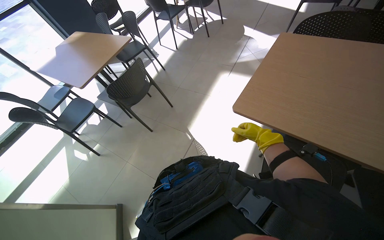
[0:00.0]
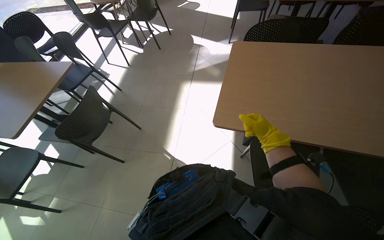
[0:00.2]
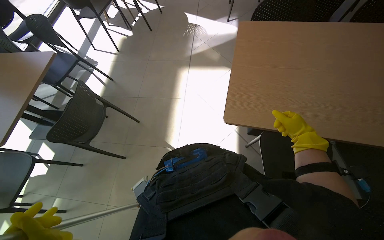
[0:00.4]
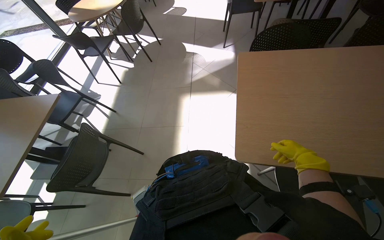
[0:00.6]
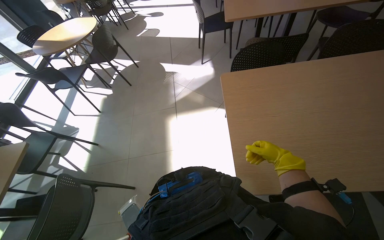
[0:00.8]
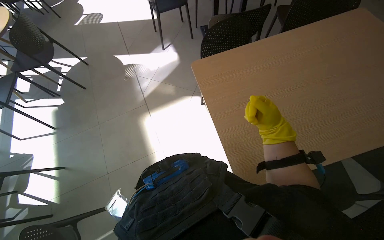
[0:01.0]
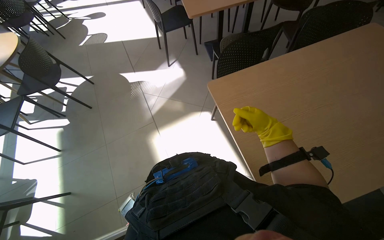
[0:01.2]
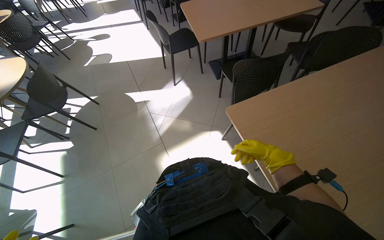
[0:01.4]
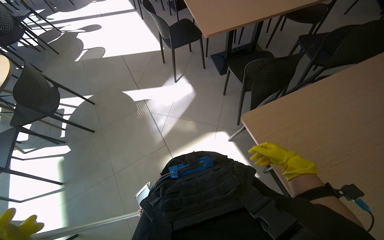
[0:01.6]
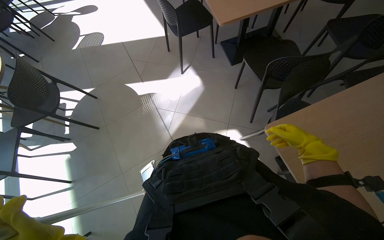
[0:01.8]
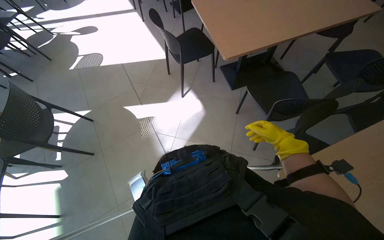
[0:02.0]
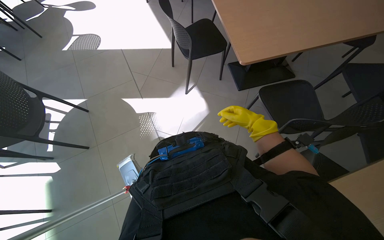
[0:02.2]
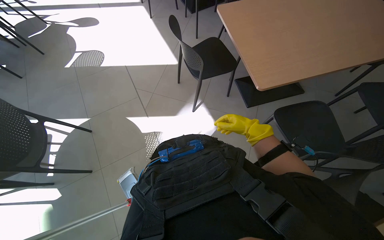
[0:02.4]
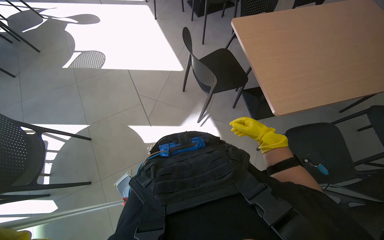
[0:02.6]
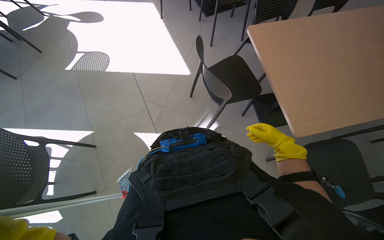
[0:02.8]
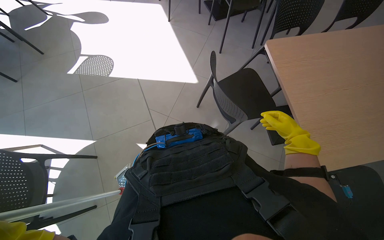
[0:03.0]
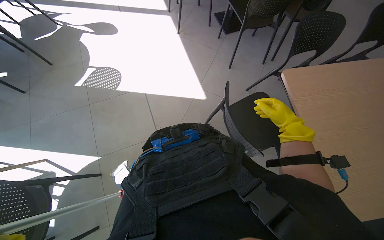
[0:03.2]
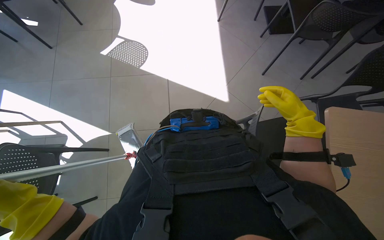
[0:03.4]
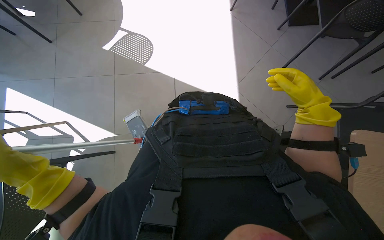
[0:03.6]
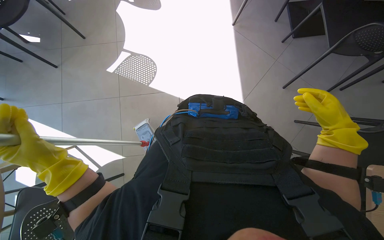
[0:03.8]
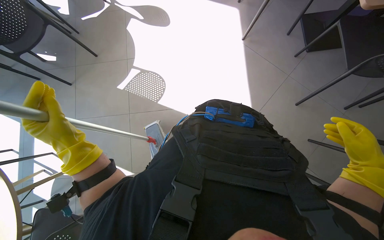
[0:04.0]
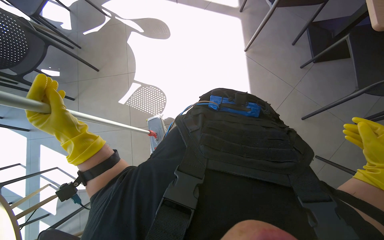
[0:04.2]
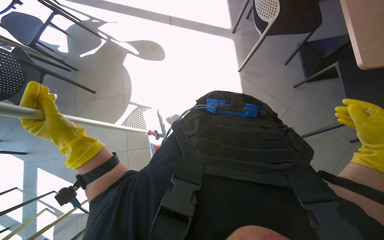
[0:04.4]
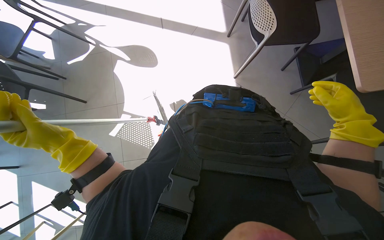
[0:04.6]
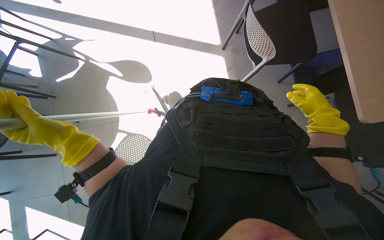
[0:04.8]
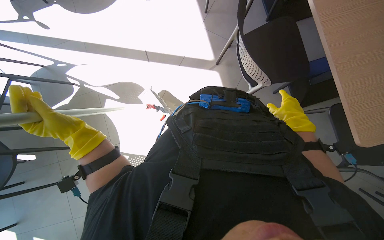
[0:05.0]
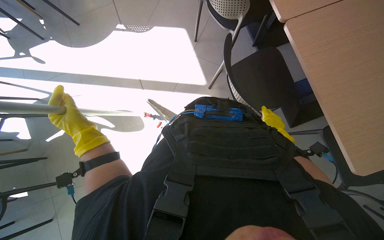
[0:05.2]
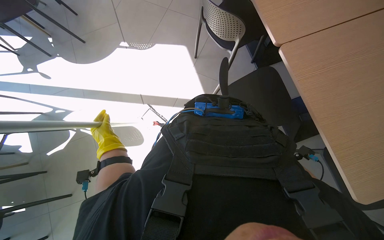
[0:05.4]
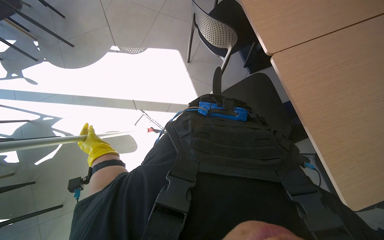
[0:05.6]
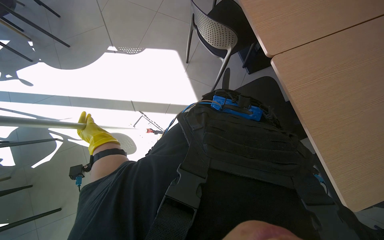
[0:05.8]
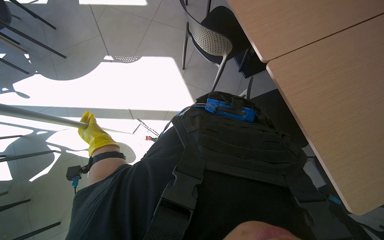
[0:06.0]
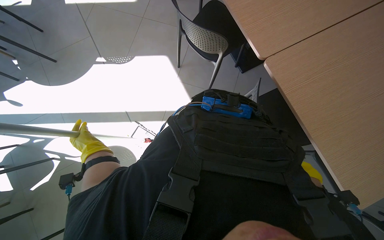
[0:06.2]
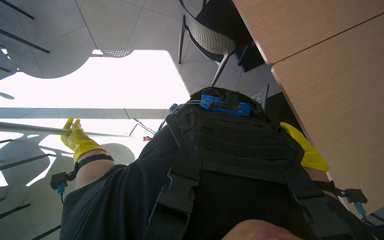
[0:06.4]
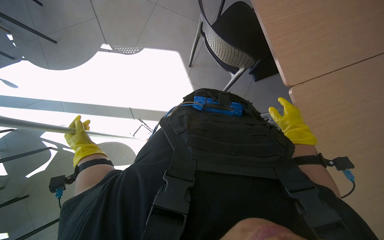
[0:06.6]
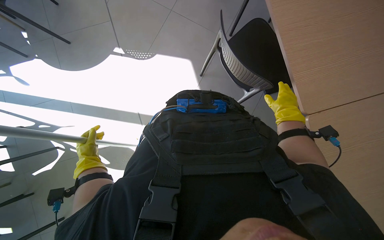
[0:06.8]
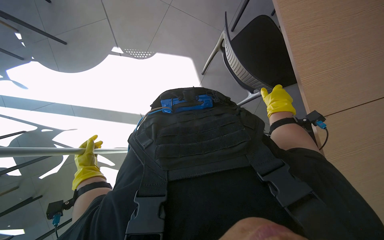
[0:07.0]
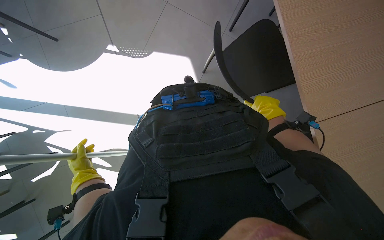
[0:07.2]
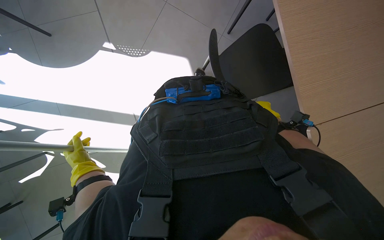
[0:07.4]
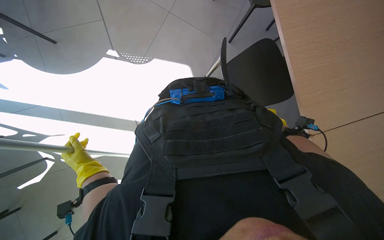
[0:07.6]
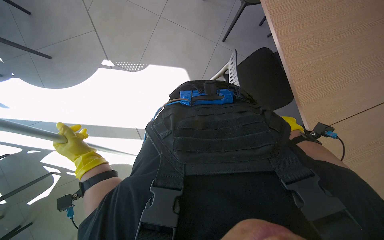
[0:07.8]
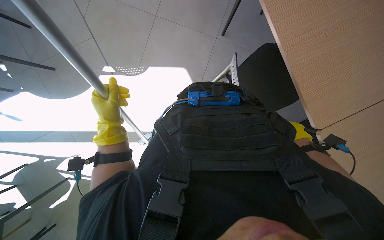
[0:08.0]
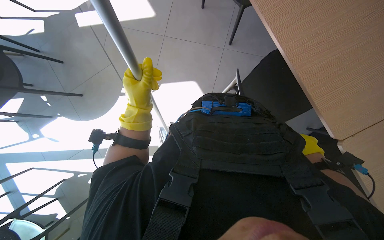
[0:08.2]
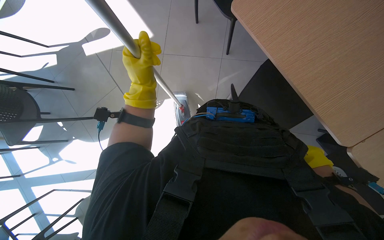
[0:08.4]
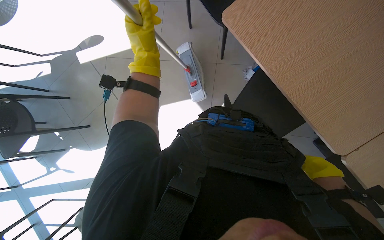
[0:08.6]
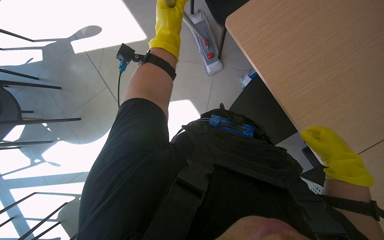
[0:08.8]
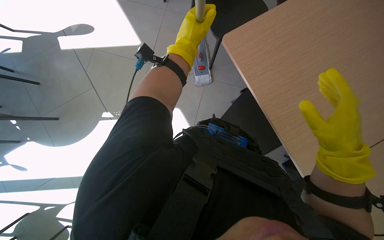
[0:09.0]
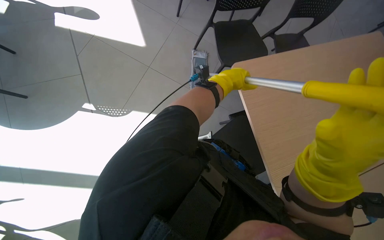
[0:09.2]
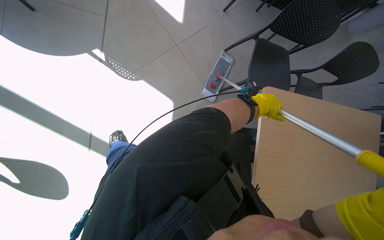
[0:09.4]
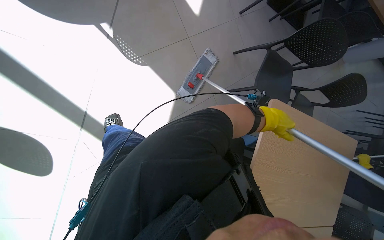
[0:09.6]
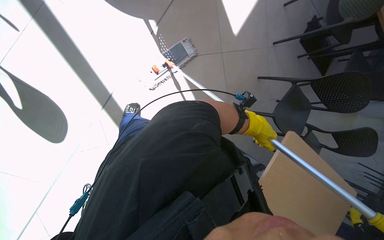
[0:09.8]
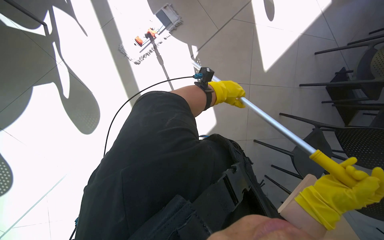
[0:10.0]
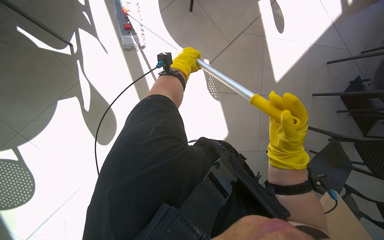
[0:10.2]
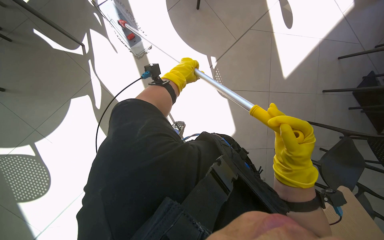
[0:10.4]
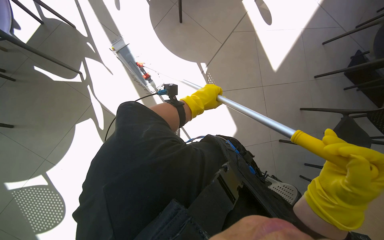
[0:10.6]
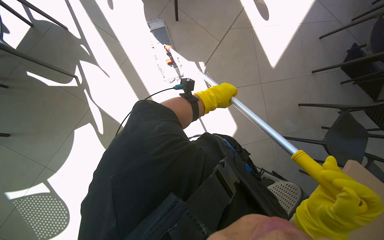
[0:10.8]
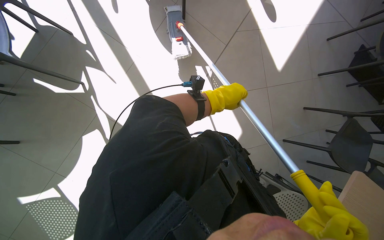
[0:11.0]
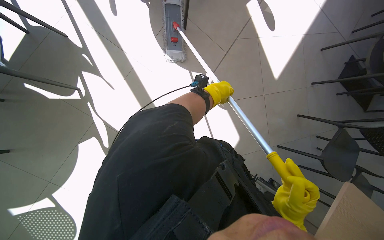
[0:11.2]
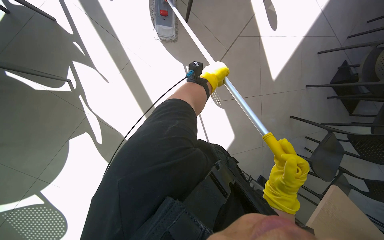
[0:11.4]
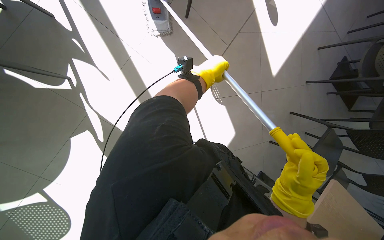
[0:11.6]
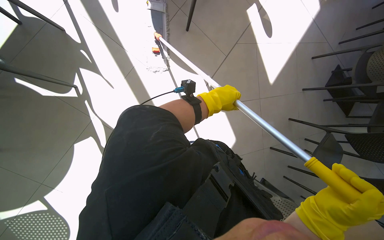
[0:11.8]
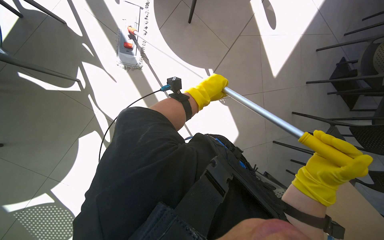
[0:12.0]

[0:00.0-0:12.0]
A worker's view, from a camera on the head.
Job: mopping floor.
The whole recording: Mopping floor. The worker mops the floor with a flat mop, occasionally rinsing and wringing the mop head.
0:00.0 to 0:01.6: The wearer moves approximately 1 m. The wearer looks about 60 degrees further to the right.
0:01.6 to 0:03.0: The head travels roughly 1 m.
0:06.0 to 0:07.6: The head travels some 50 cm.
0:07.6 to 0:09.0: The left hand goes roughly 60 cm up the picture and nearer to the camera, while the right hand goes about 40 cm nearer to the camera.
0:09.0 to 0:10.4: The camera is carried approximately 70 cm. The view tilts about 15 degrees upward. The scene turns roughly 75 degrees clockwise in the picture.

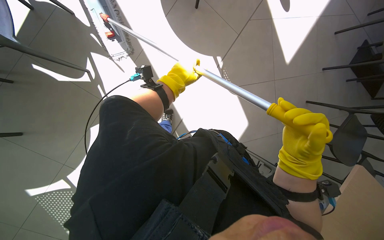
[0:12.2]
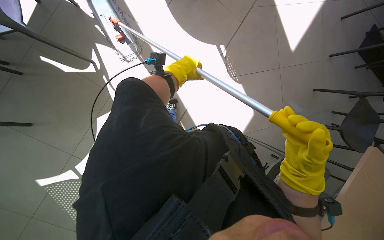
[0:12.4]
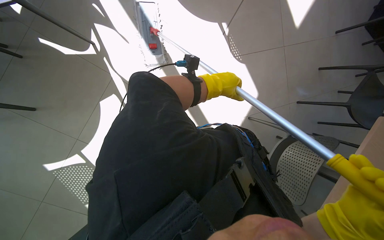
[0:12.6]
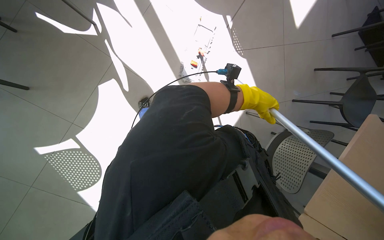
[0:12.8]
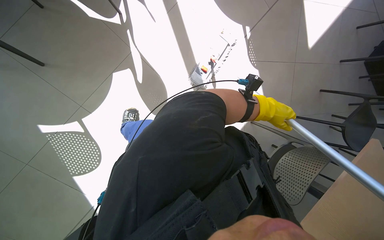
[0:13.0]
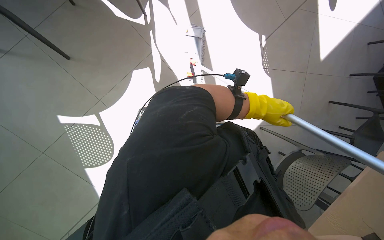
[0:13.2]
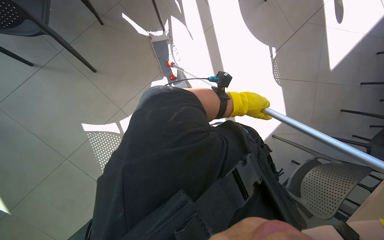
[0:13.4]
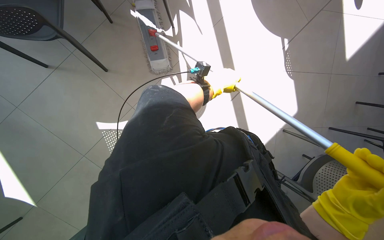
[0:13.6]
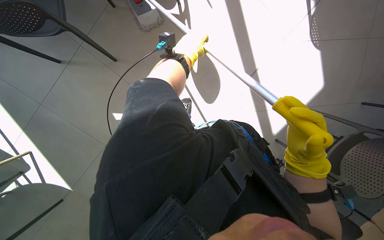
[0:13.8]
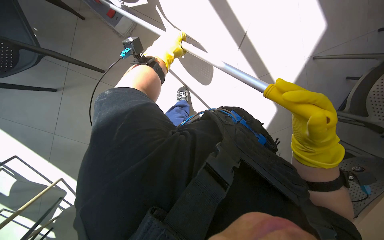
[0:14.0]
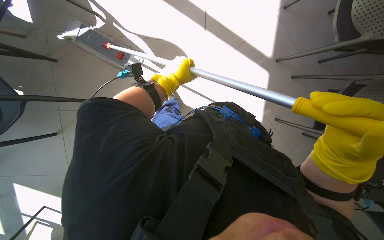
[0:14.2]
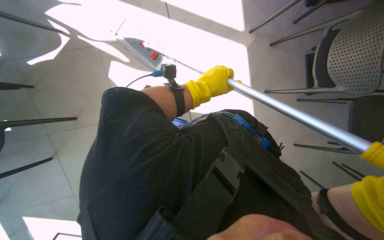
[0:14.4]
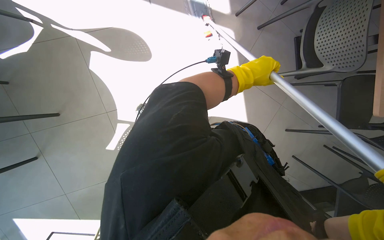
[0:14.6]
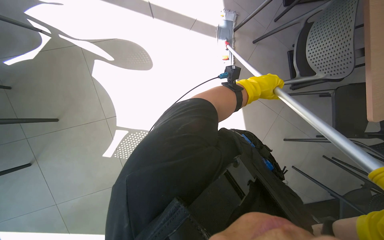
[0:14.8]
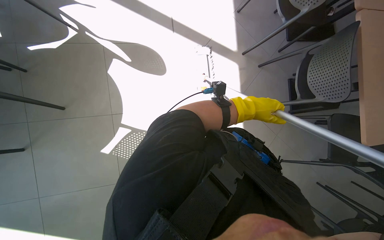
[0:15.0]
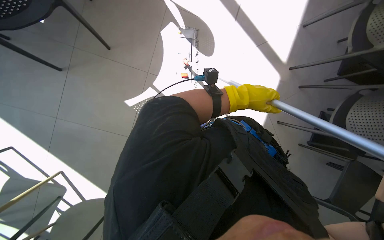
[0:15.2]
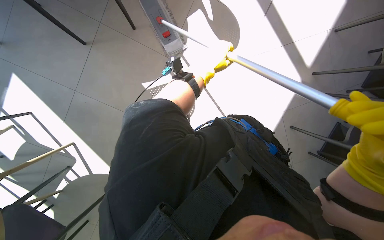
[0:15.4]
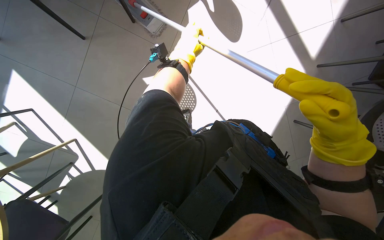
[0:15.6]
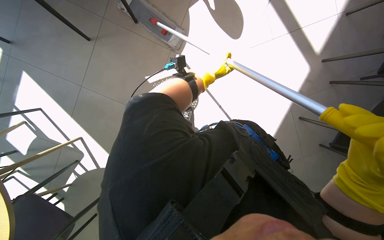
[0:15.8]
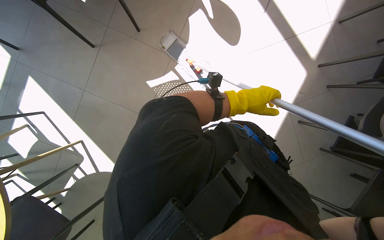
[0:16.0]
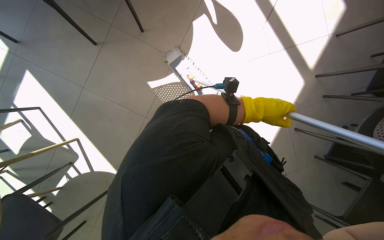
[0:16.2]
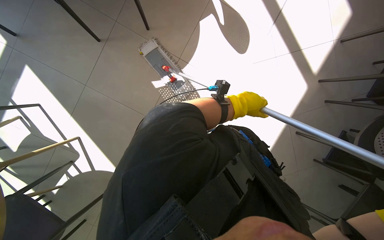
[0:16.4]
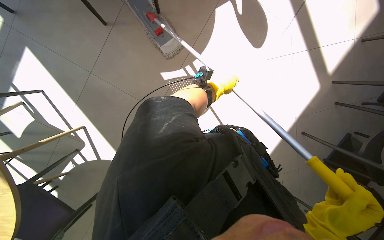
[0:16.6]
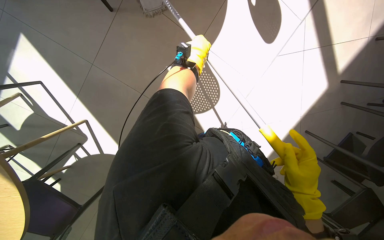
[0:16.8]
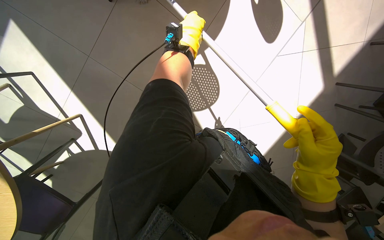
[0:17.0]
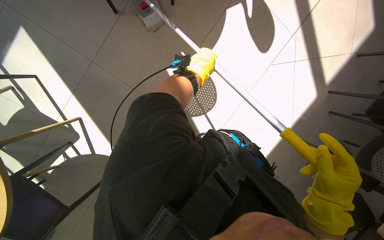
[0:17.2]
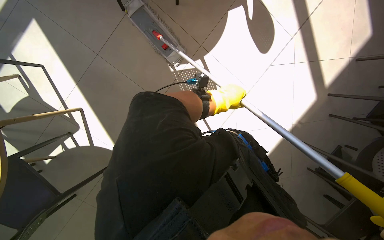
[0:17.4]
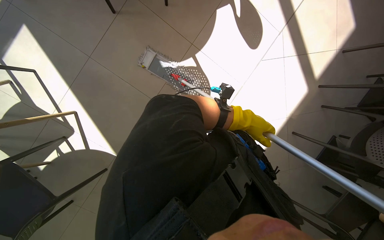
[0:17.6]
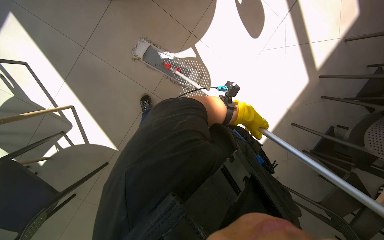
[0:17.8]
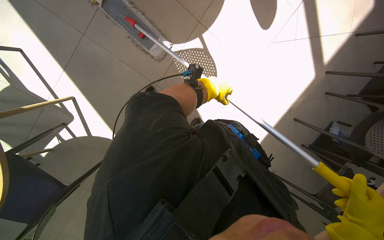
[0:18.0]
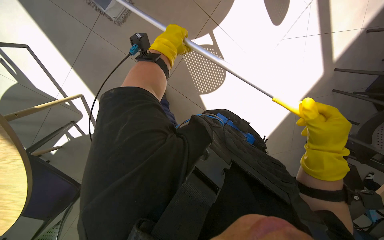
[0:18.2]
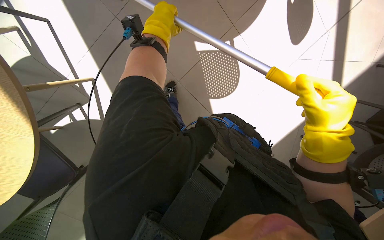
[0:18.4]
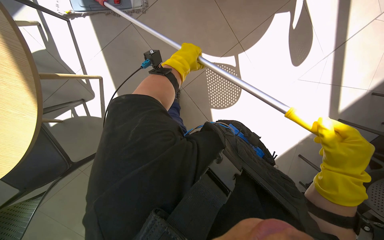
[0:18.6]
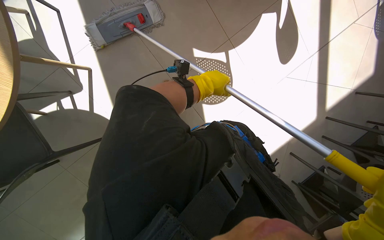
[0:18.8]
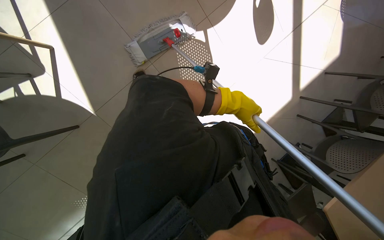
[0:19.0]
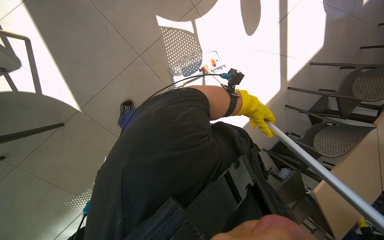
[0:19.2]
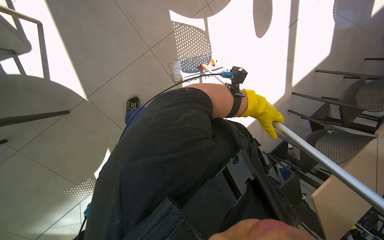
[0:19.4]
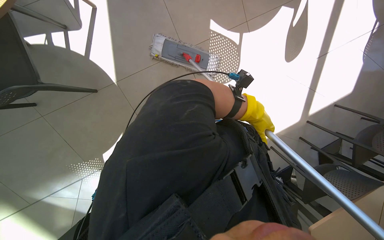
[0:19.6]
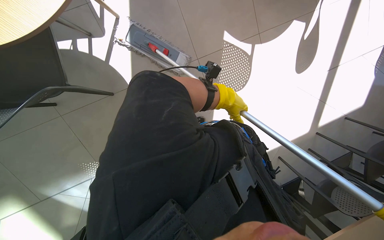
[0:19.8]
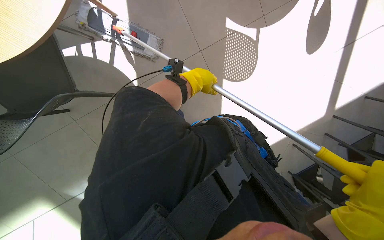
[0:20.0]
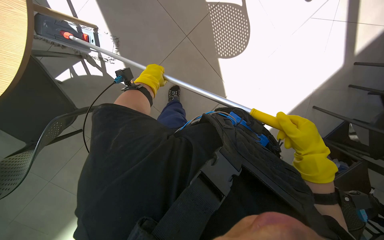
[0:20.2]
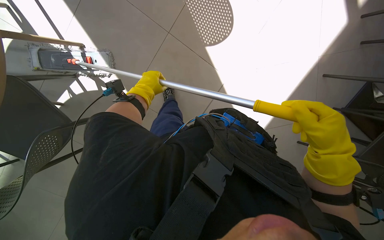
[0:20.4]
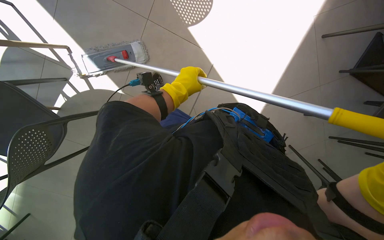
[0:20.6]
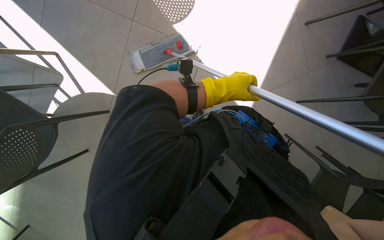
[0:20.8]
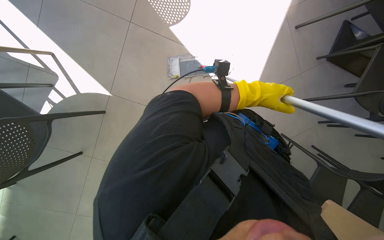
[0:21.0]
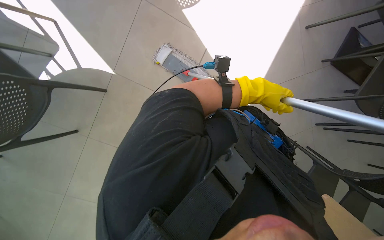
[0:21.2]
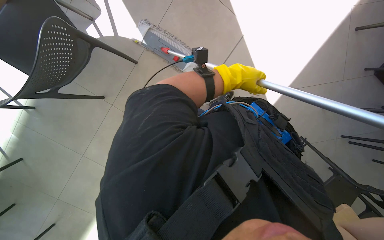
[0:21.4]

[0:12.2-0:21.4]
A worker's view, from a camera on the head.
Job: mopping floor.
The whole recording: Mopping floor. The worker mops the floor with a flat mop, occasionally rinsing and wringing the mop head.
0:12.2 to 0:13.8: The camera travels approximately 50 cm.
0:16.8 to 0:18.4: The left hand moves to the left, about 35 cm.
0:18.4 to 0:19.8: The wearer moves about 40 cm.
